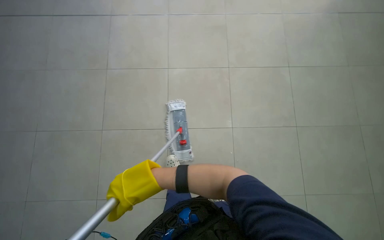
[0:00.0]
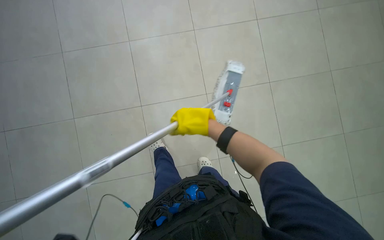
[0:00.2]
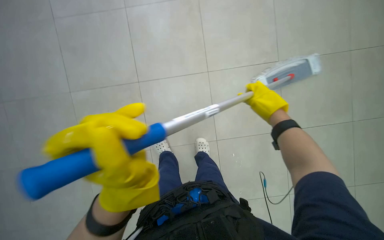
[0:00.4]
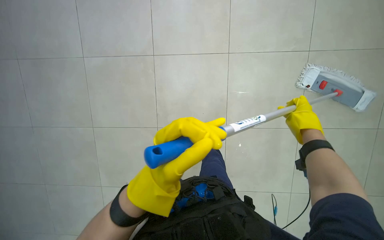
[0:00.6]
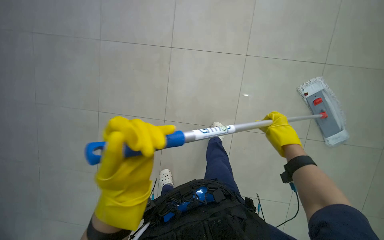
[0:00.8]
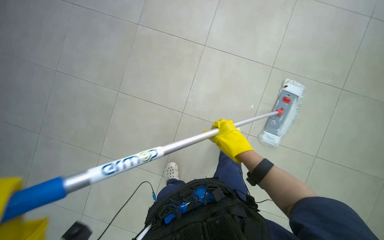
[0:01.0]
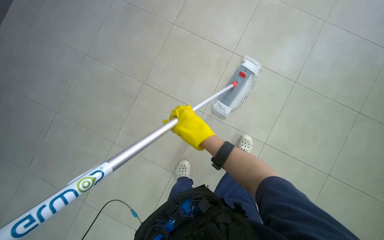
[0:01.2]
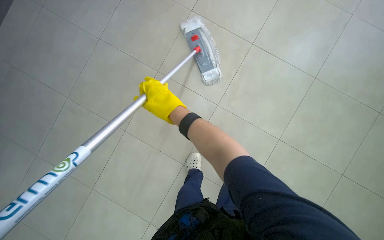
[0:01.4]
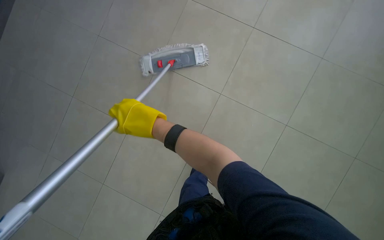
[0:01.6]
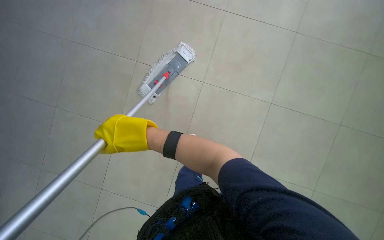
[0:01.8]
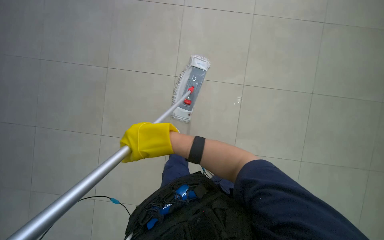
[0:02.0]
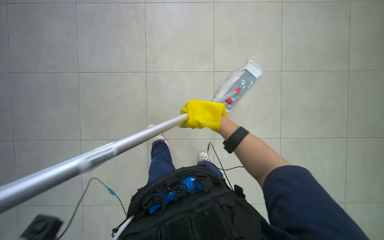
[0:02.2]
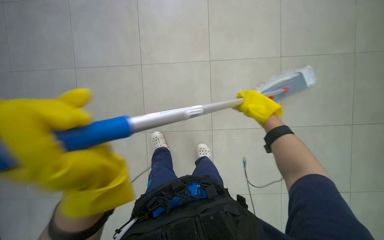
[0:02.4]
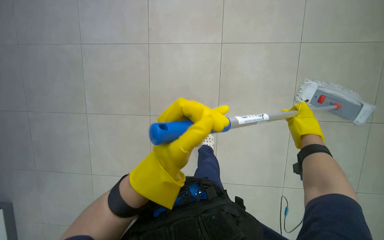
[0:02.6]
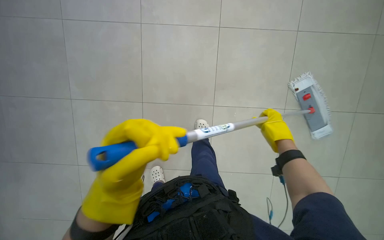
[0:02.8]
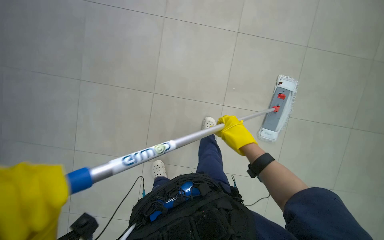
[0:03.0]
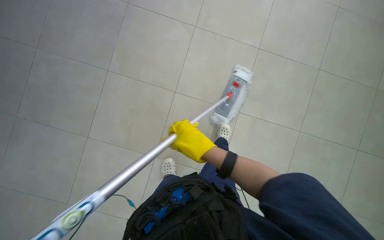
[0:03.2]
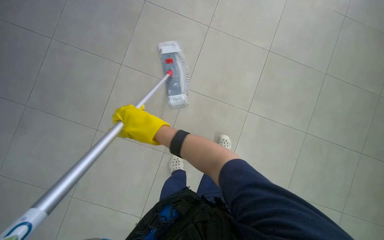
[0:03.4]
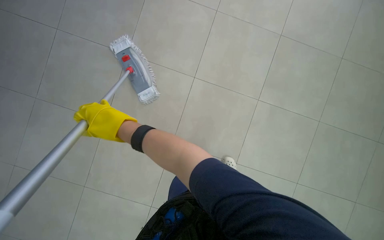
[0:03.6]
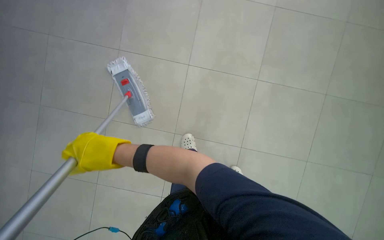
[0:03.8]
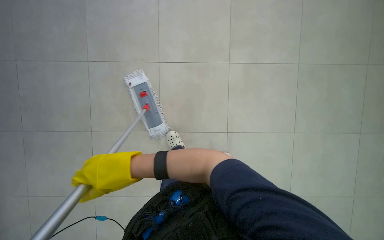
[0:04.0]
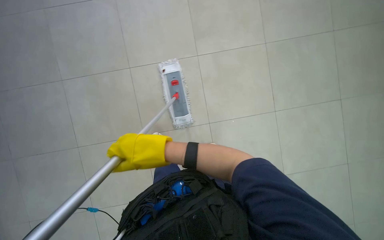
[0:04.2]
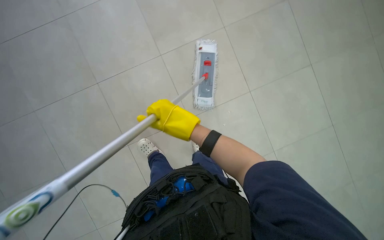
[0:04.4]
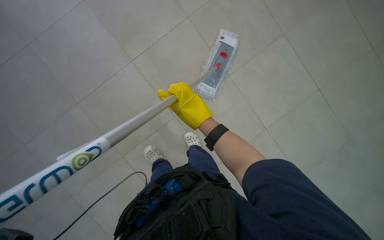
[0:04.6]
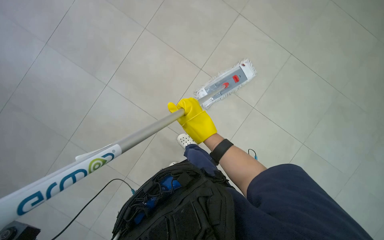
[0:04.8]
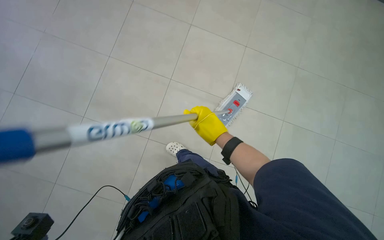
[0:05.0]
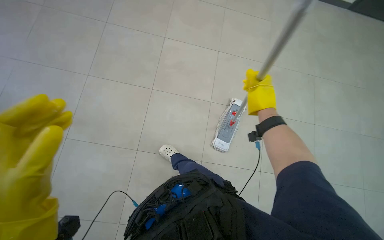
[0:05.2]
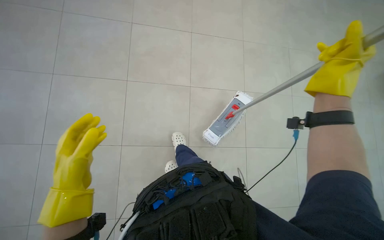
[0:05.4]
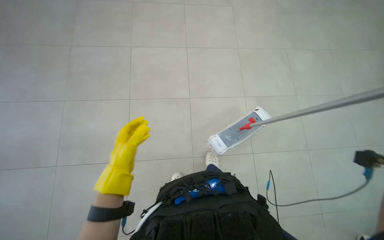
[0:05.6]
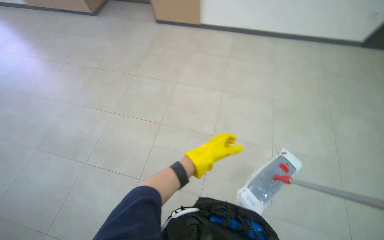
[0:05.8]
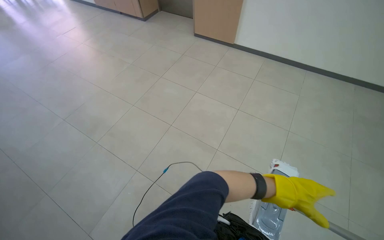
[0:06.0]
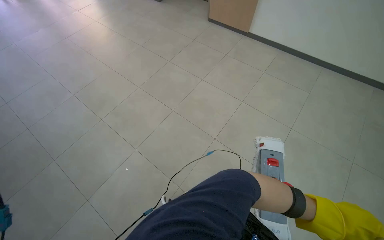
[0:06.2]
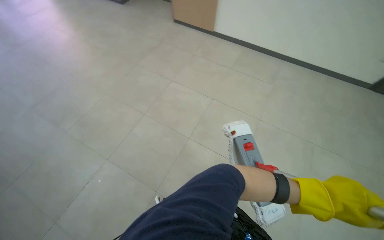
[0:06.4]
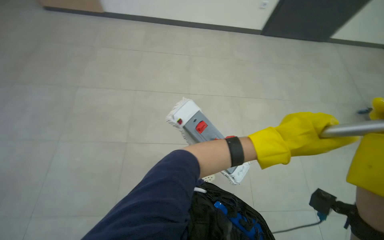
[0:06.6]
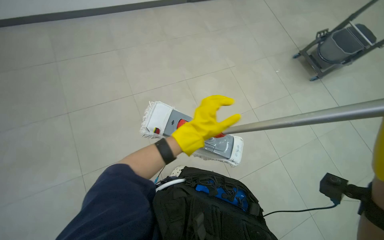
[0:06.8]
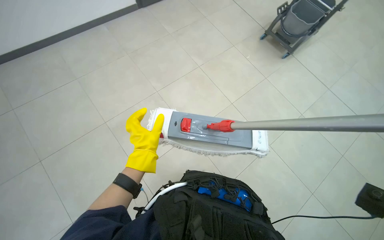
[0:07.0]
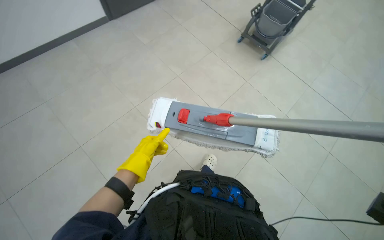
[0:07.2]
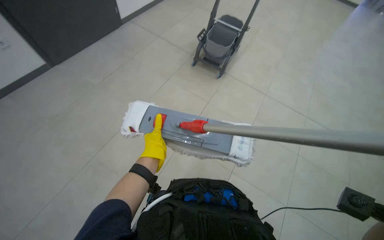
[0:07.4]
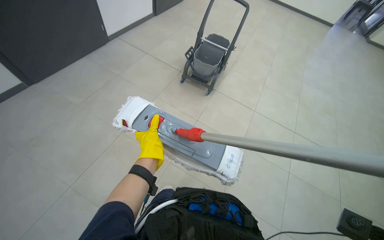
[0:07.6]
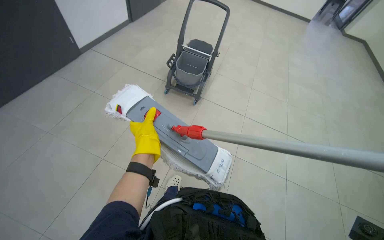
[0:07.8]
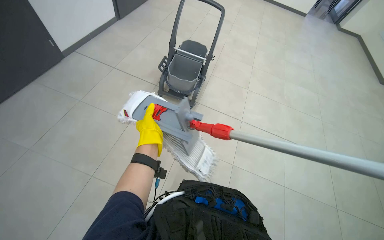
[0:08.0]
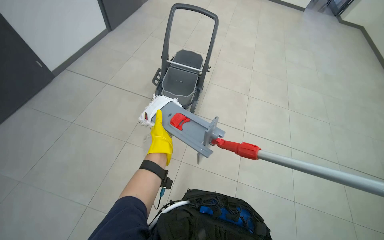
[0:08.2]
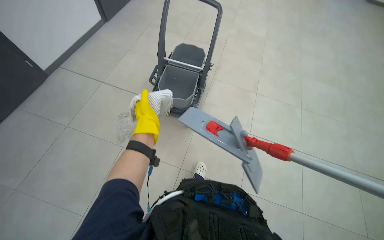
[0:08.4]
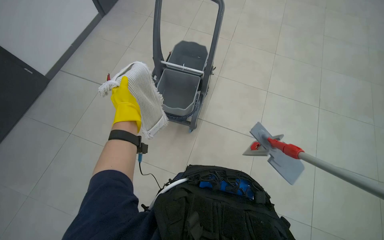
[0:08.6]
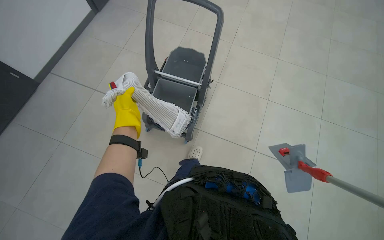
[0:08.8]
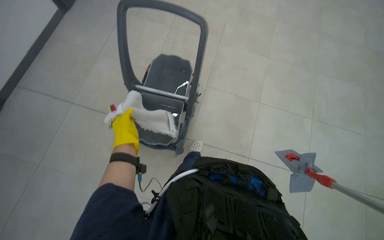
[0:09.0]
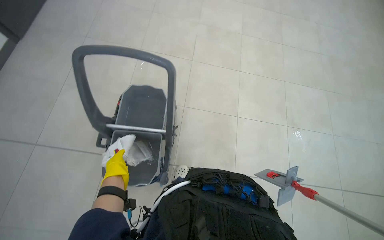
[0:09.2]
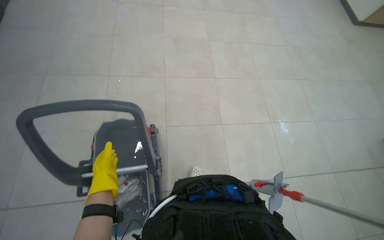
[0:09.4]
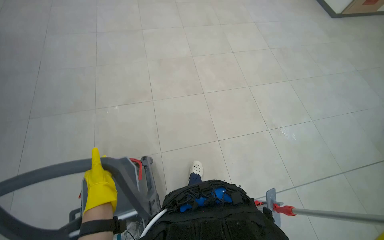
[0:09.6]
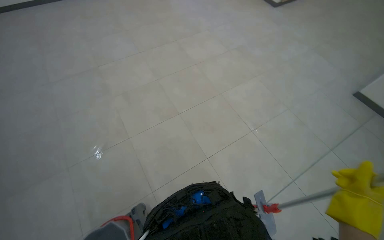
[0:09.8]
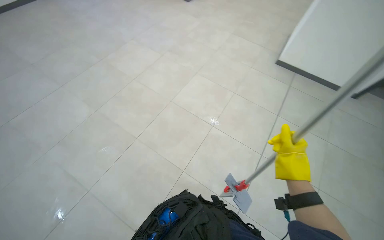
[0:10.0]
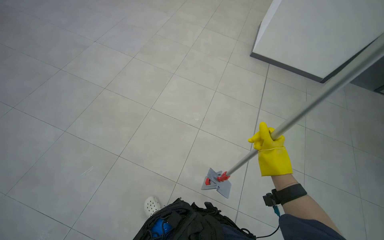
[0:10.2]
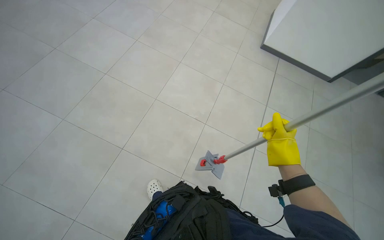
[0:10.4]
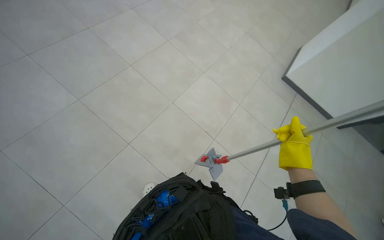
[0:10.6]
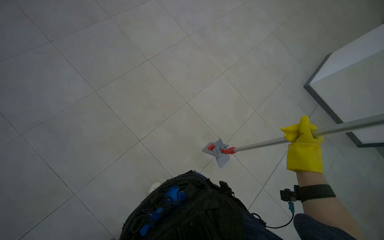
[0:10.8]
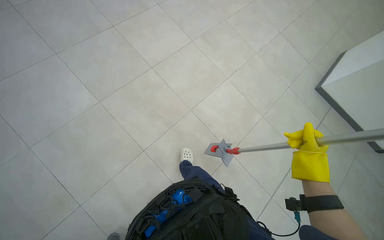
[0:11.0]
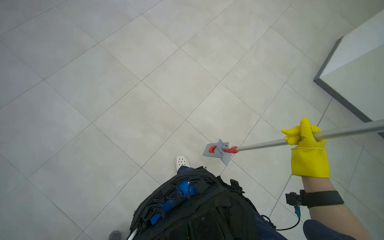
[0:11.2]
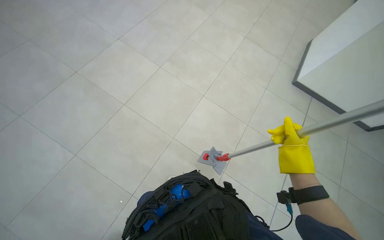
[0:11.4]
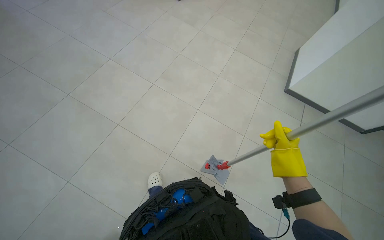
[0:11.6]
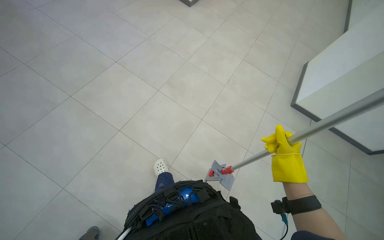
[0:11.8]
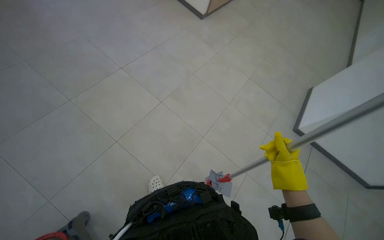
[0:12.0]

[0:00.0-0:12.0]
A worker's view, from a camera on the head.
Job: mopping floor.
The whole recording: Mopping floor. The worker mops the floor, including inside the elevator, and rinses the mop head in the bucket.
0:01.6 to 0:03.0: The wearer looks approximately 20 degrees further to the left.
0:04.4 to 0:06.0: The wearer looks about 35 degrees further to the left.
0:06.0 to 0:07.6: The wearer looks about 30 degrees further to the right.
0:07.6 to 0:09.0: The wearer's head swings roughly 20 degrees to the right. The left hand heads up the picture, covering roughly 20 cm, and reaches roughly 10 cm farther from the camera, then returns.
0:09.0 to 0:10.4: The head turns to the right by roughly 50 degrees. The wearer looks some 20 degrees further upward.
0:10.4 to 0:12.0: The camera pitches upward, by roughly 15 degrees.

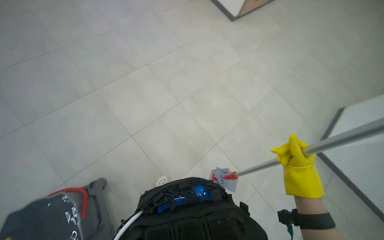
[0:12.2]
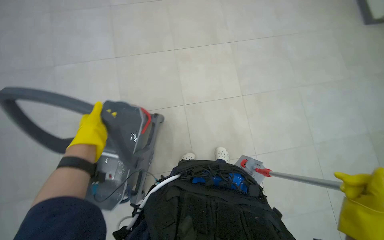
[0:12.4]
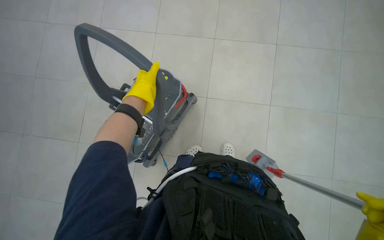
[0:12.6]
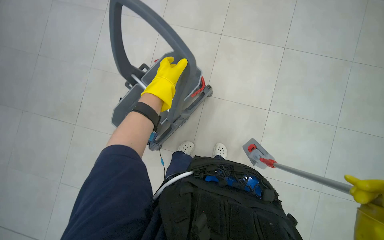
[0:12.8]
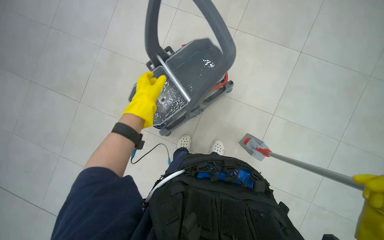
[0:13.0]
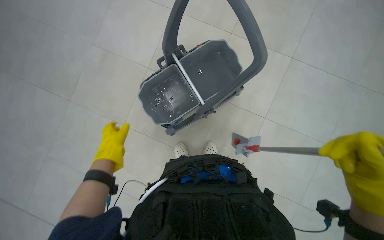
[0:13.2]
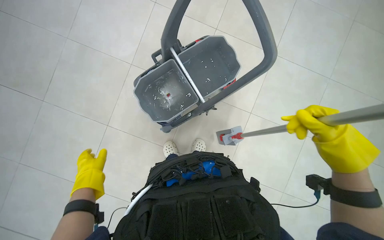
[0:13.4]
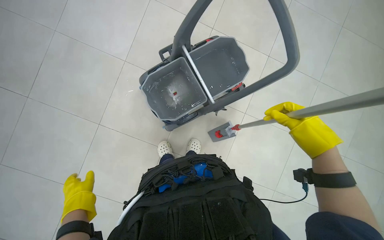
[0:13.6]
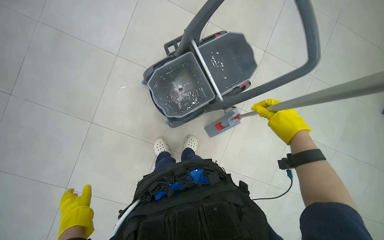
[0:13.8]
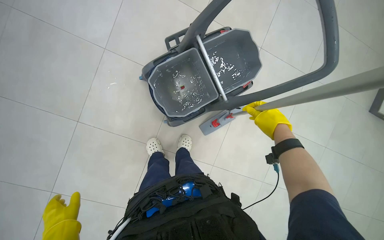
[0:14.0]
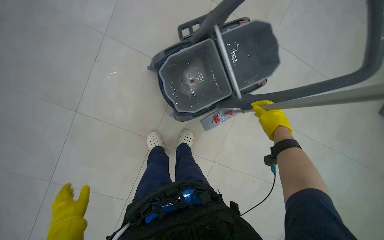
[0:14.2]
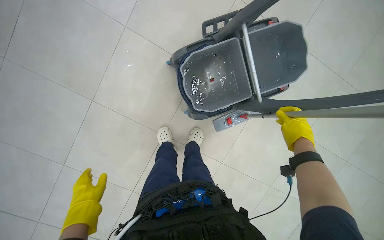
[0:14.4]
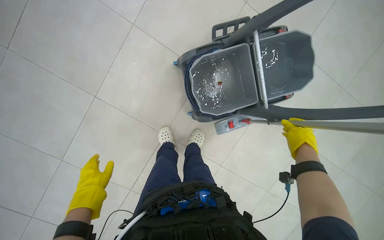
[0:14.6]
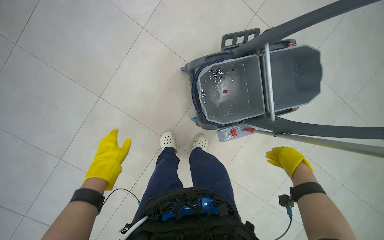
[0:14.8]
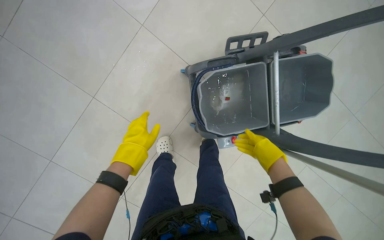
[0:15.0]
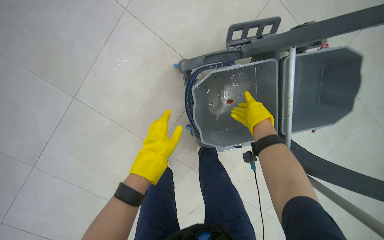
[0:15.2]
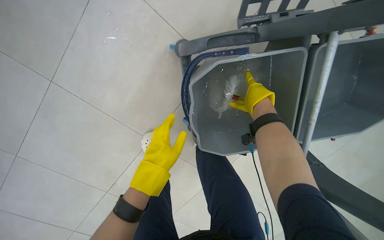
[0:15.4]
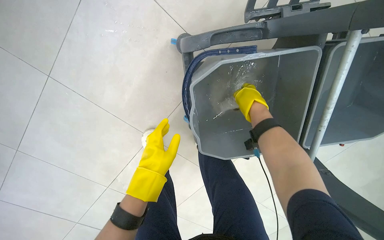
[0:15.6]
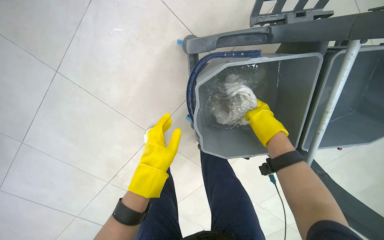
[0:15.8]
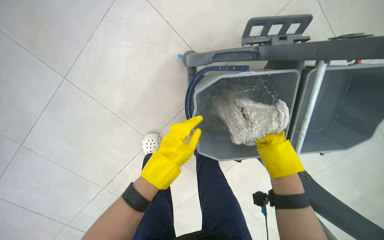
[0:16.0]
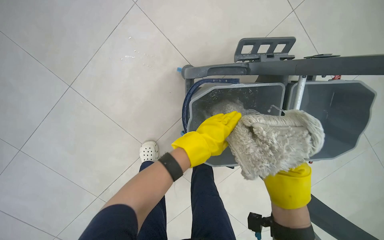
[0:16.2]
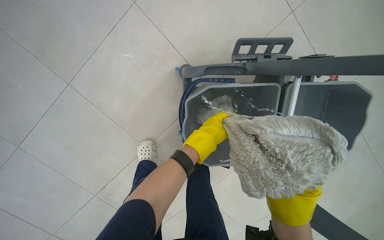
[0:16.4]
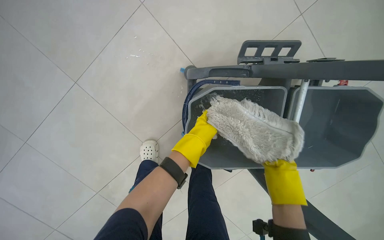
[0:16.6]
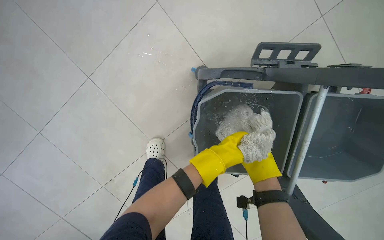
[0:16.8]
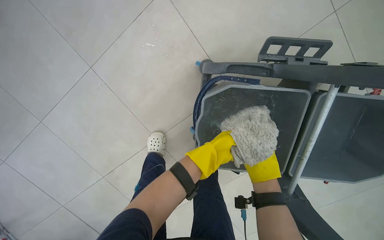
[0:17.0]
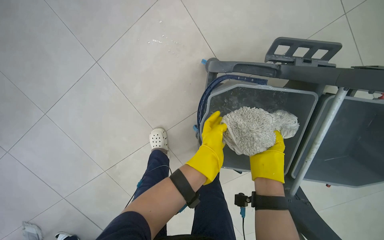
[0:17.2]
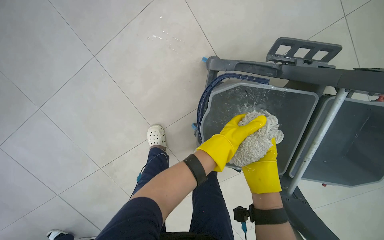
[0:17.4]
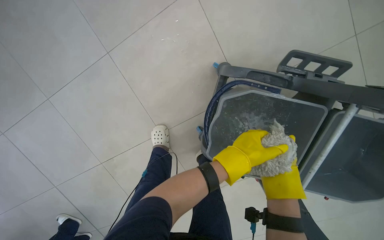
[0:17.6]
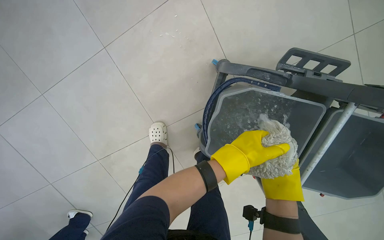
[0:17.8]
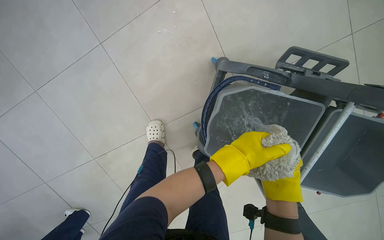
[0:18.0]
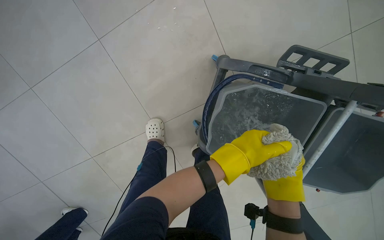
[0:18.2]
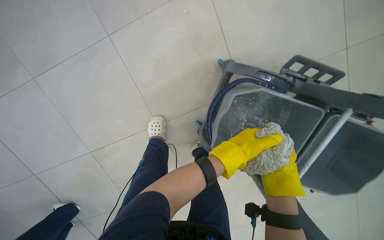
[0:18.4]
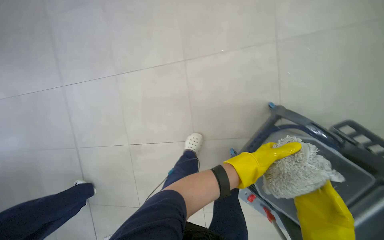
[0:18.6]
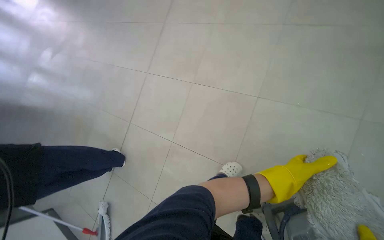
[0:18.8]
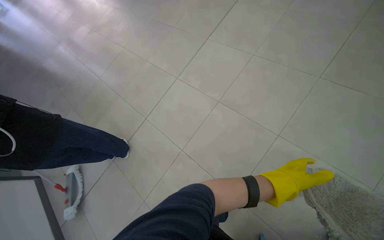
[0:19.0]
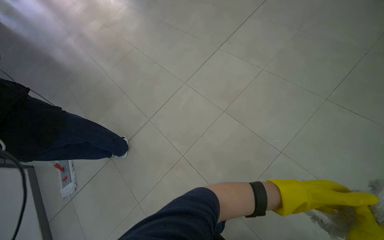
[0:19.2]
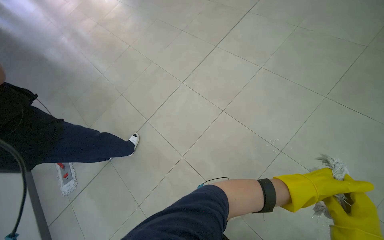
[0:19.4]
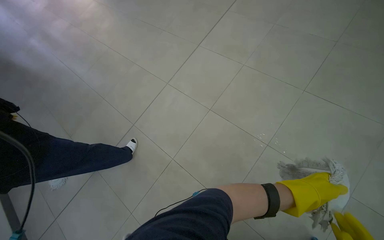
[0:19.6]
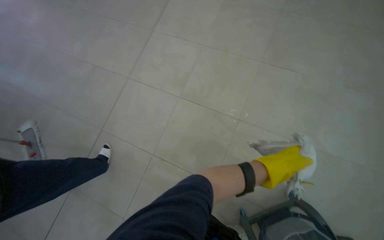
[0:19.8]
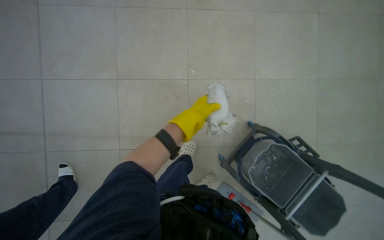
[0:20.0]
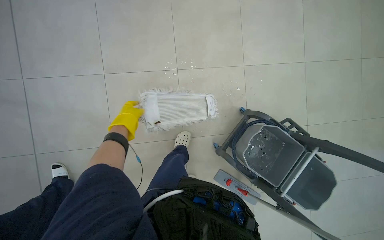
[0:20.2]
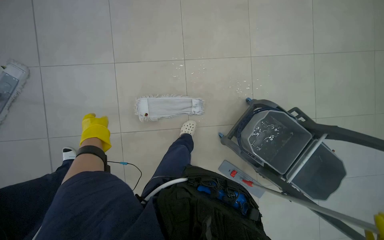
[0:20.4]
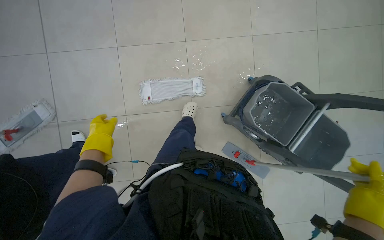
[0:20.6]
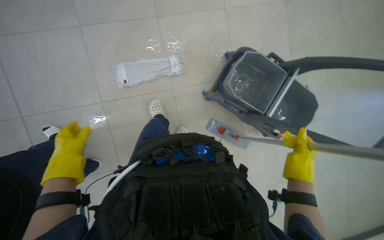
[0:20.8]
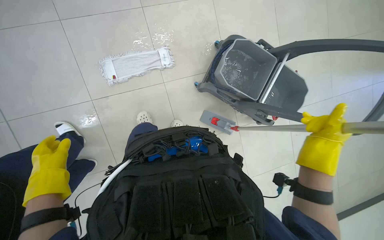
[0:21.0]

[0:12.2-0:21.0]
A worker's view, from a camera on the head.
Job: mopping floor.
The whole recording: Mopping floor. The worker mops the floor, including inside the elevator, and rinses the mop head in the bucket.
0:12.2 to 0:13.6: The wearer's head swings some 25 degrees to the left. The wearer looks about 15 degrees further downward.
0:13.6 to 0:15.2: The left hand shifts approximately 25 cm to the right and up the picture; the right hand shifts some 30 cm farther from the camera, up the picture and to the left.
0:15.2 to 0:16.6: The left hand travels to the right, up the picture and farther from the camera by roughly 25 cm. The right hand travels down the picture and to the right by roughly 15 cm.
0:16.6 to 0:18.0: The right hand swings nearer and farther, some 25 cm each way, with 3 reversals. The left hand shifts about 20 cm nearer to the camera.
0:19.6 to 0:21.0: The head turns to the right by roughly 50 degrees. The view tips downward by roughly 35 degrees.
